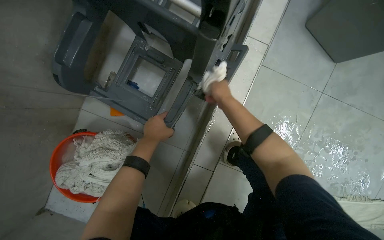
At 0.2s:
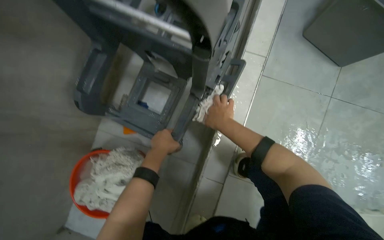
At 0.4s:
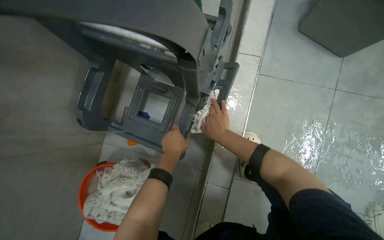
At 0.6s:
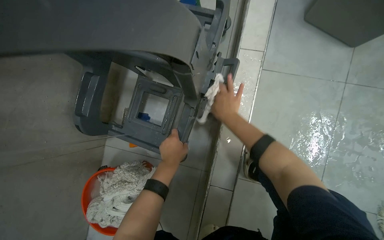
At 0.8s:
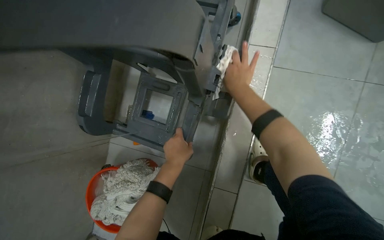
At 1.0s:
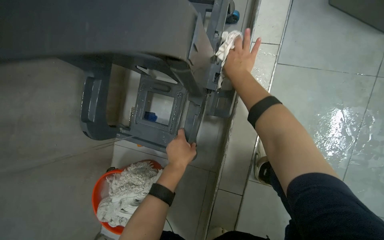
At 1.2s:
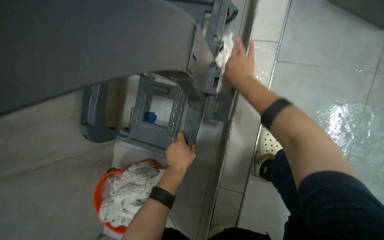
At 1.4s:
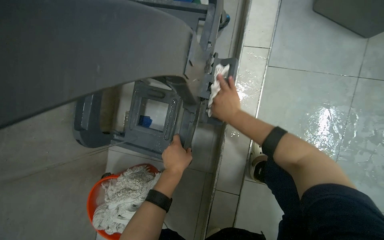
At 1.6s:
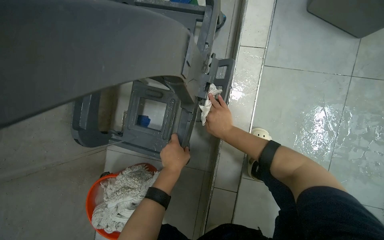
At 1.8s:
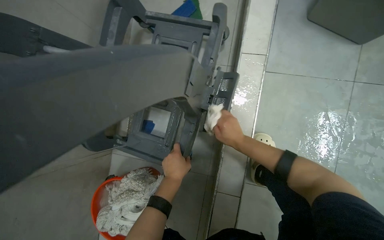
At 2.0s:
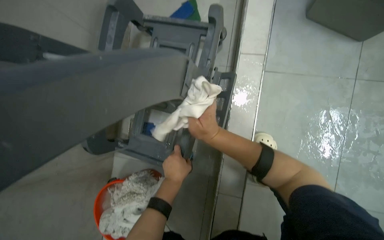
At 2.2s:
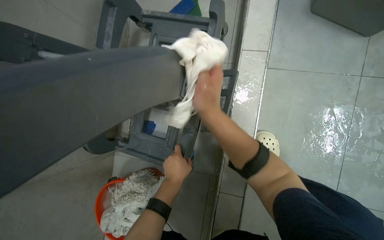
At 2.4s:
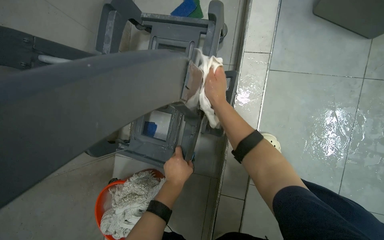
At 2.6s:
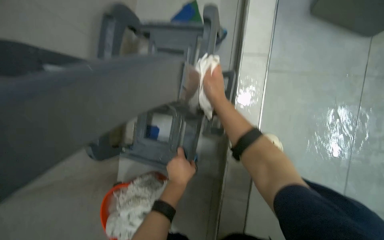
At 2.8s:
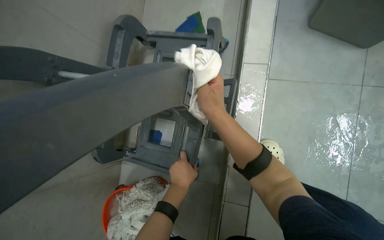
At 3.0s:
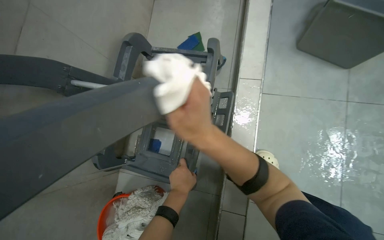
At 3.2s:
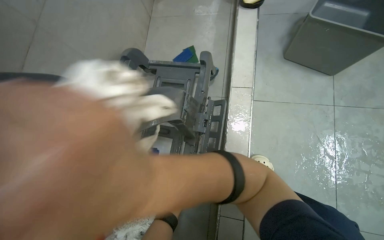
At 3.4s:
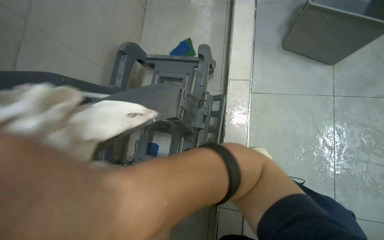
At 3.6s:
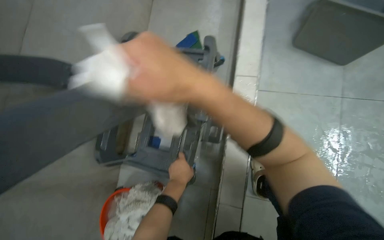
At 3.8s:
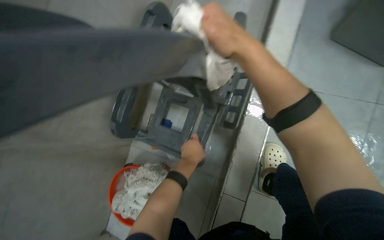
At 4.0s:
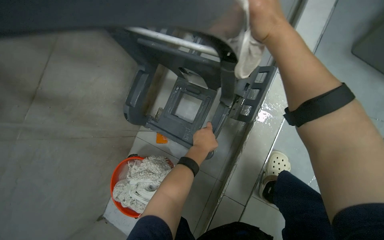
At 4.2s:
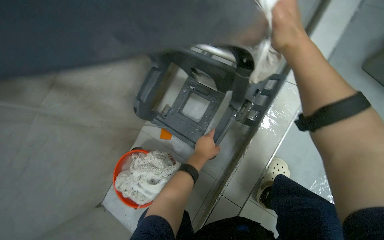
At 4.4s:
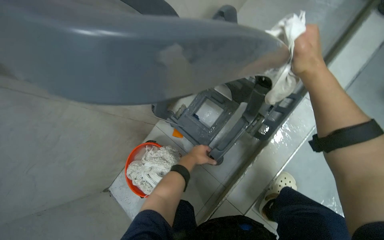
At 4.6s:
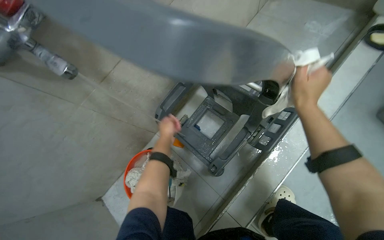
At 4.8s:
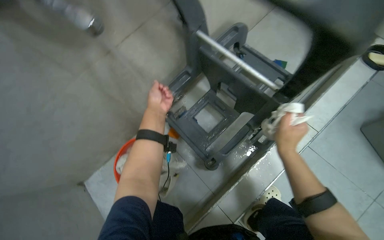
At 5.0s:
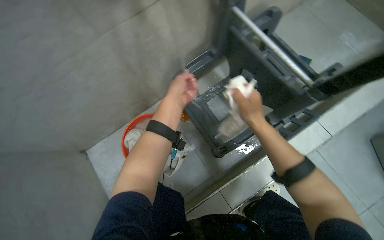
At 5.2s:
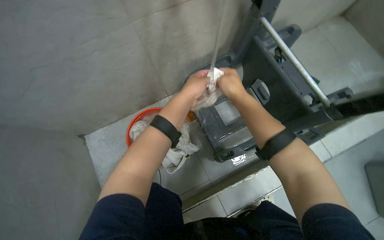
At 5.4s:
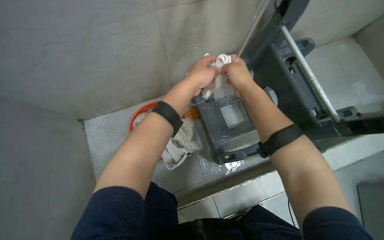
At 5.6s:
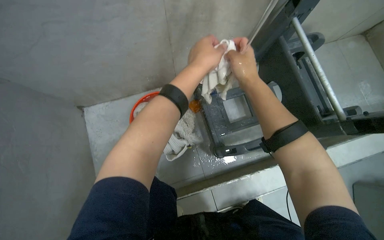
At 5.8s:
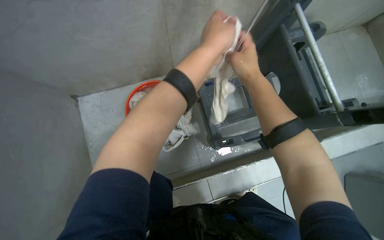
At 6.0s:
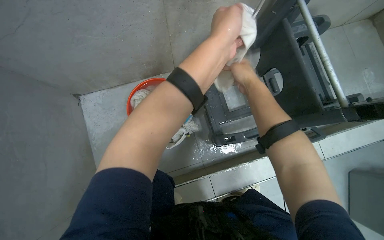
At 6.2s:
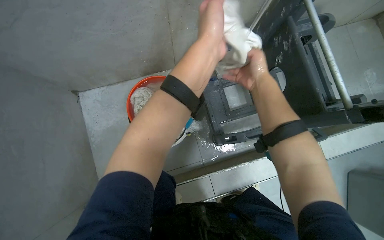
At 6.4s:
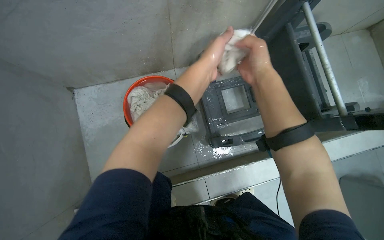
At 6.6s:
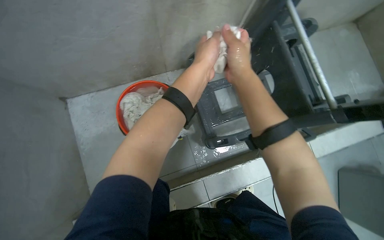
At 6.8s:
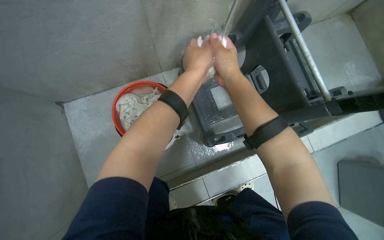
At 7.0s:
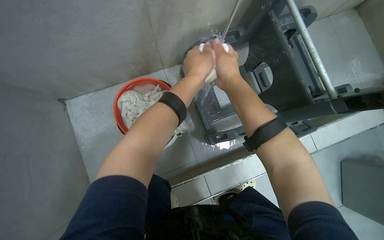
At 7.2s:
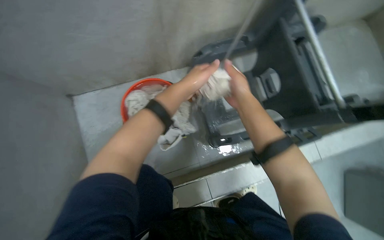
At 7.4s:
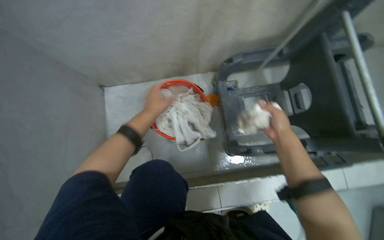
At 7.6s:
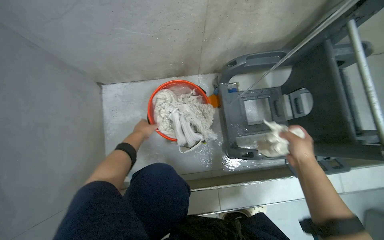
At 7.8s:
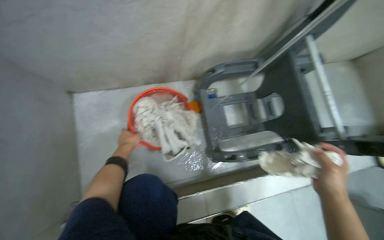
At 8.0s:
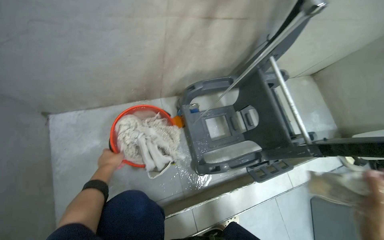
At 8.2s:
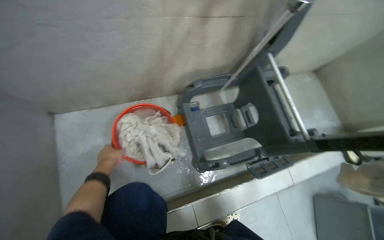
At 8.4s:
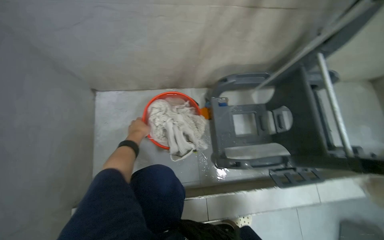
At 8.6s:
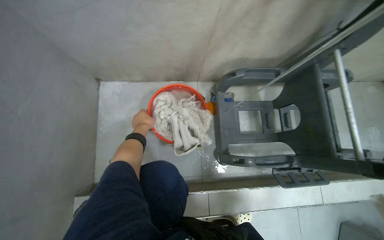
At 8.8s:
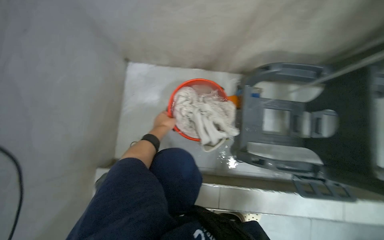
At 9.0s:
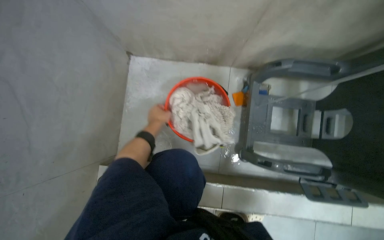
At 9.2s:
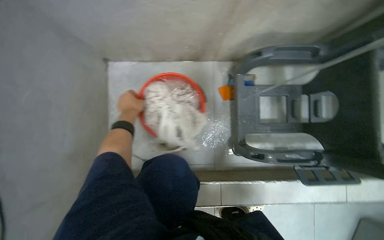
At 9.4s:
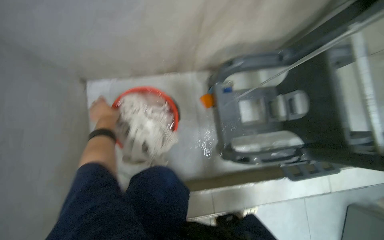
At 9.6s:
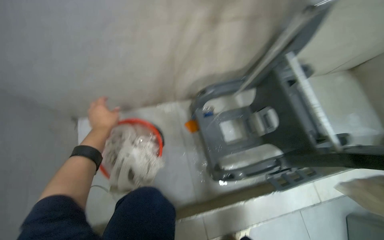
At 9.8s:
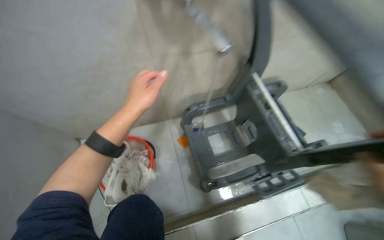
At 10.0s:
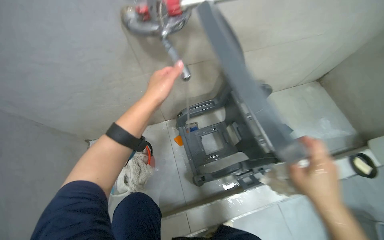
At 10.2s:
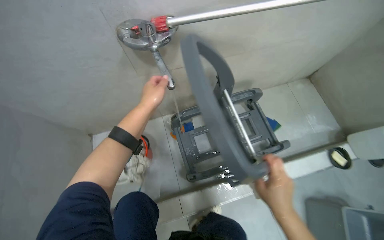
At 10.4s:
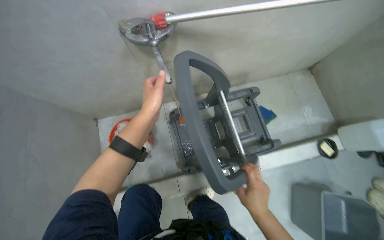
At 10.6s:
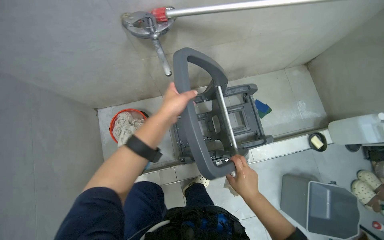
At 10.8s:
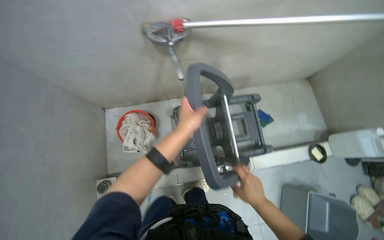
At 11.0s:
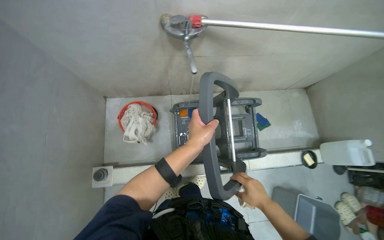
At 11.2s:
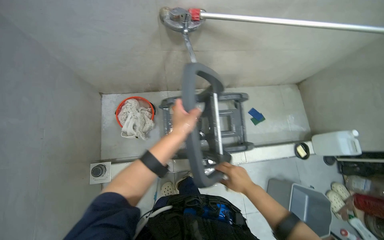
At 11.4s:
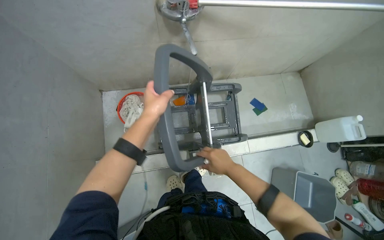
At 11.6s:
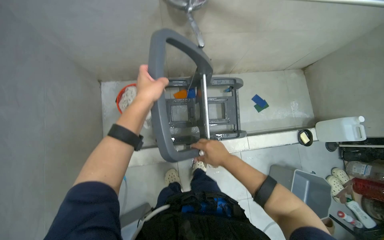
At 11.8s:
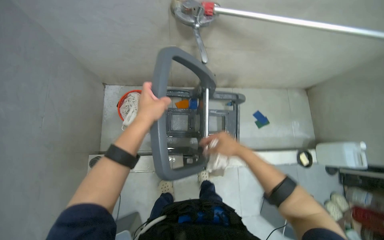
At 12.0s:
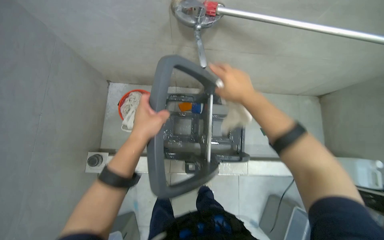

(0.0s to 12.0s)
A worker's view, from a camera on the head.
Job: preparing cleaning supplies.
The whole recording: Cleaning the cleaning cart. The worker uses a cloth and water to scrub and wipe down the cleaning cart.
1.6s - 3.0s: The right hand swings nearer and farther, approximately 20 cm each way, with 2 reversals.
3.0s - 4.4s: Everything in view rotates approximately 25 degrees clockwise.
4.4s - 6.0s: Everything in view rotates roughly 35 degrees clockwise.
6.0s - 7.6s: The right hand heads down the picture and to the right, covering about 15 cm, while the left hand shifts about 40 cm to the left, farther from the camera and down the picture.
9.0s - 10.4s: The camera is carried about 50 cm.
10.4s - 12.0s: The left hand travels down the picture and nearer to the camera by roughly 20 cm, and travels to the right and back again, about 5 cm each way. Meanwhile the right hand heads up the picture and nearer to the camera, covering some 35 cm.

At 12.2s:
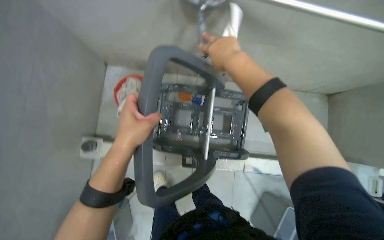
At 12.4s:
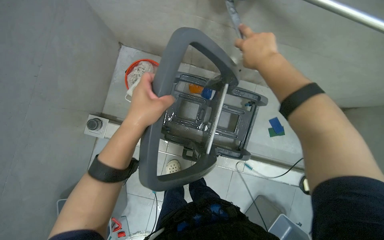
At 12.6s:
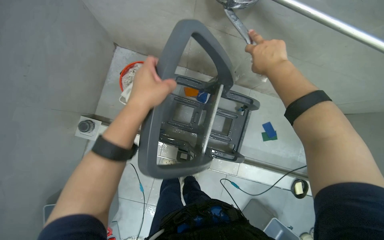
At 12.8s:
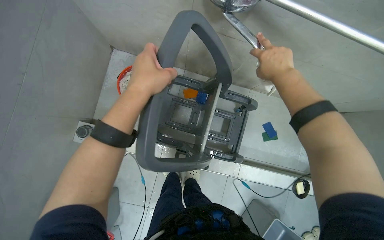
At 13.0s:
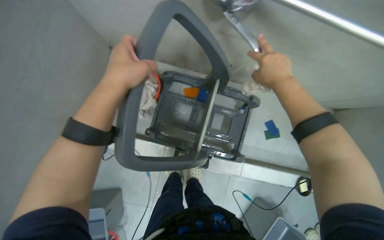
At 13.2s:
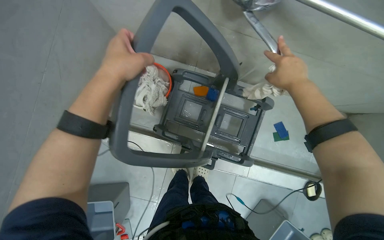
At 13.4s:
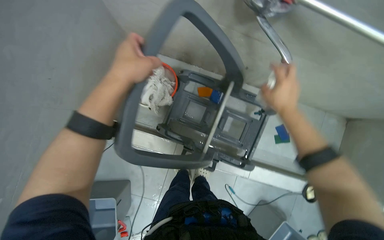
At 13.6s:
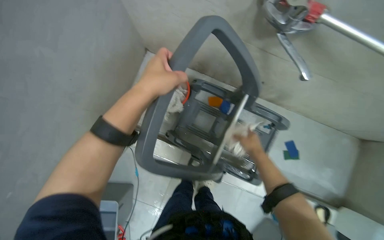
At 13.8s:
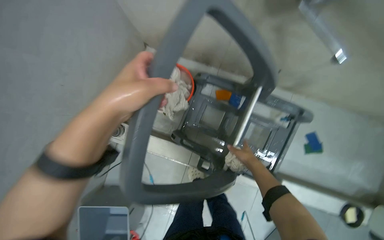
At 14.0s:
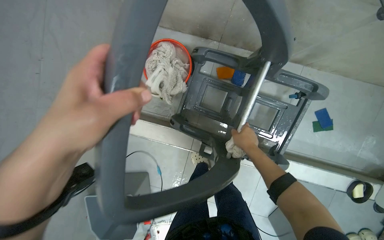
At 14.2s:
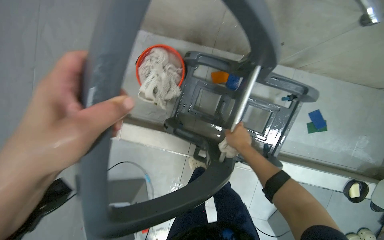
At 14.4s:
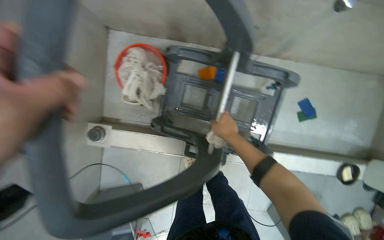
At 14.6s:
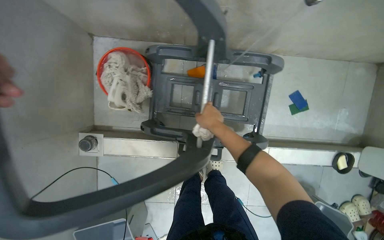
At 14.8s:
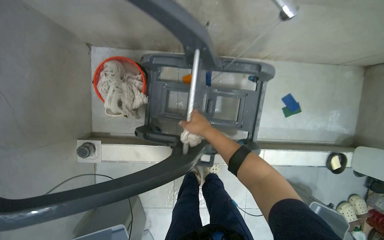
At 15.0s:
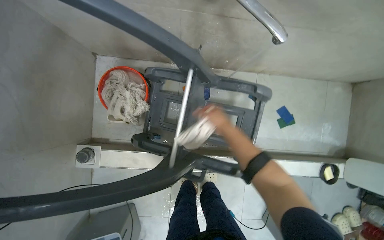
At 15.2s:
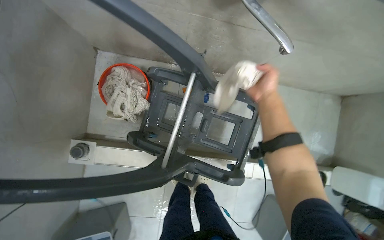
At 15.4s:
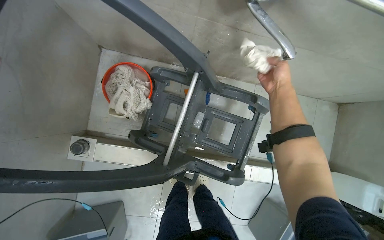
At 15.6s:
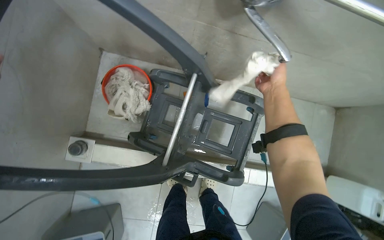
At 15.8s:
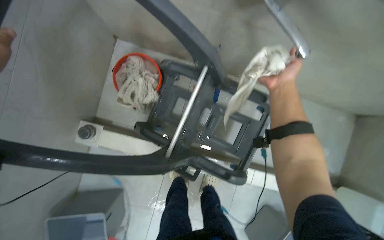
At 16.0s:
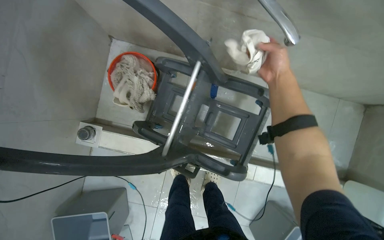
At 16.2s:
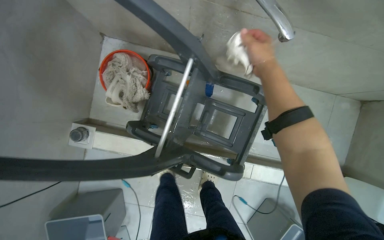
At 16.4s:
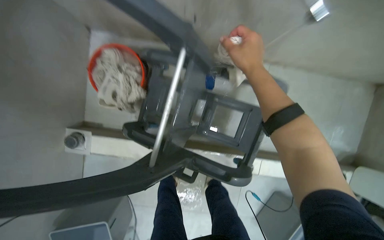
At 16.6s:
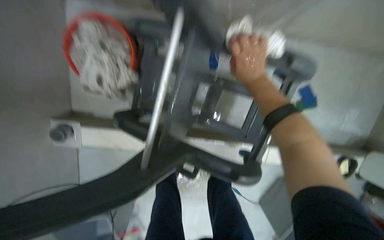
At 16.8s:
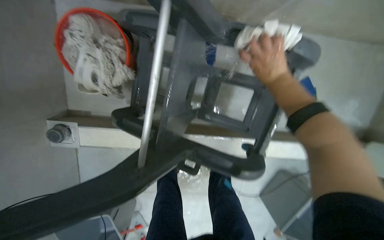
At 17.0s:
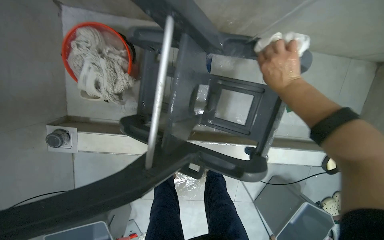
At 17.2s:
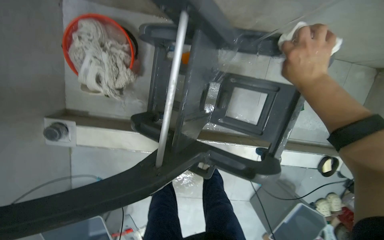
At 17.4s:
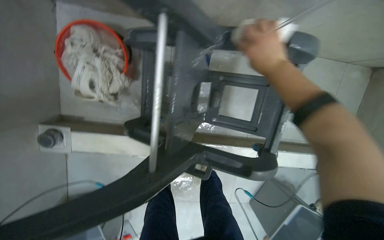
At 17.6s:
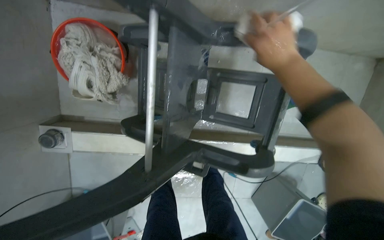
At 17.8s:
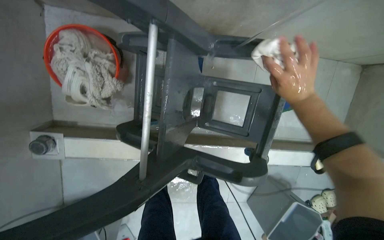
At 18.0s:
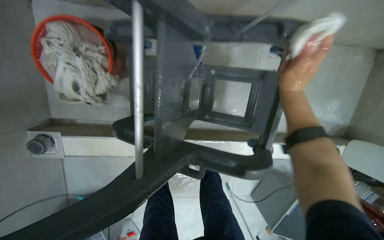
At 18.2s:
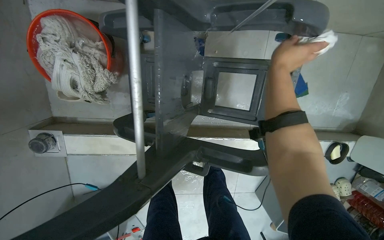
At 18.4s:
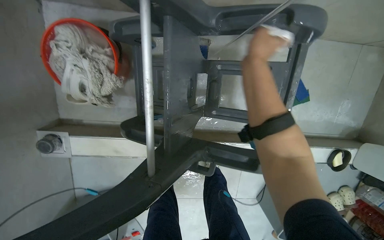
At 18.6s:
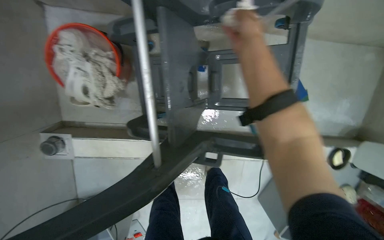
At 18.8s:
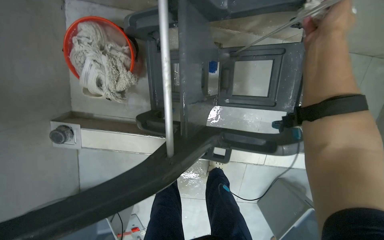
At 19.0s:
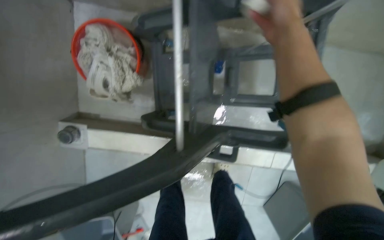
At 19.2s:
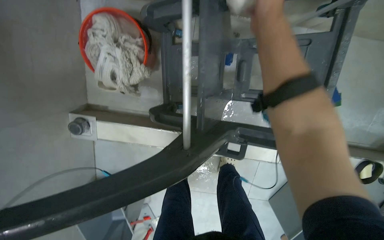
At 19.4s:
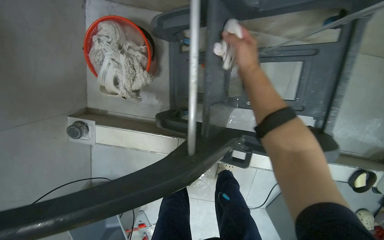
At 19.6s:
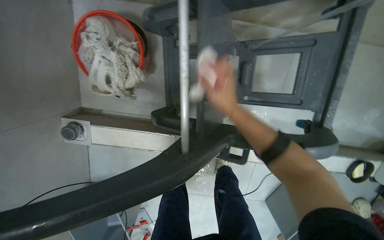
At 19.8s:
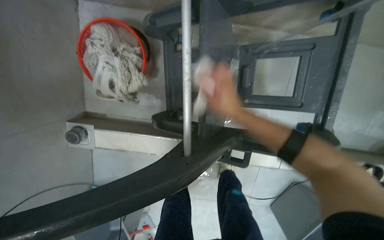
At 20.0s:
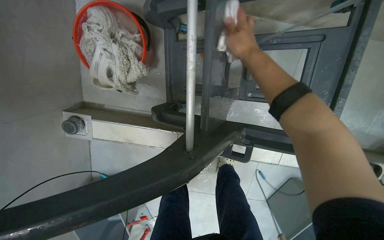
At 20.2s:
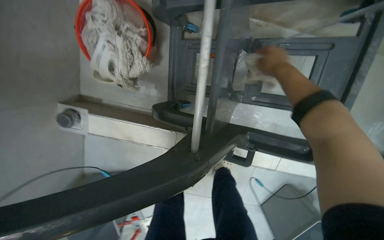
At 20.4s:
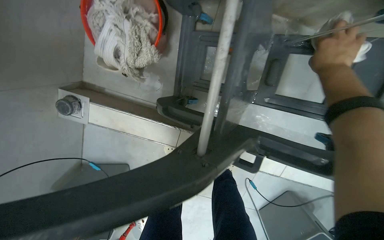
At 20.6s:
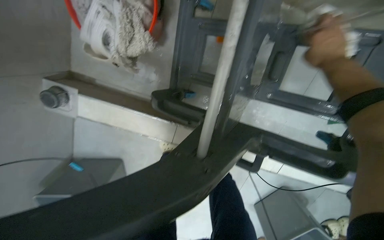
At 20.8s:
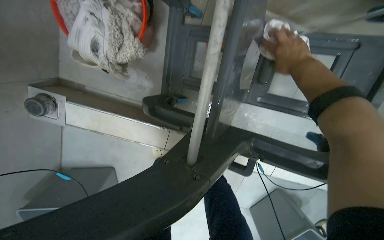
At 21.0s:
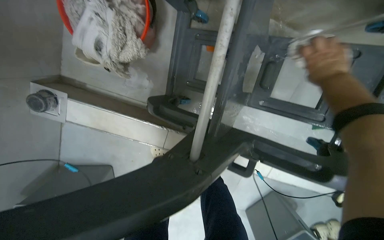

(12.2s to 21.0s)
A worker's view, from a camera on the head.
Job: preparing cleaning supplies.
The whole recording: Cleaning the cleaning cart. The worker uses a cloth and water to scrub and wipe down the cleaning cart.
12.2s - 13.6s: The right hand shifts about 25 cm down the picture and farther from the camera. Meanwhile the left hand heads up the picture, covering roughly 10 cm.
13.6s - 15.2s: The right hand is displaced up the picture by some 10 cm.
15.2s - 16.6s: The view tilts approximately 15 degrees downward. The right hand shifts roughly 30 cm farther from the camera.
16.6s - 18.0s: The right hand goes roughly 15 cm to the right.
18.0s - 19.6s: The right hand moves to the left, about 30 cm, and goes nearer to the camera and returns, approximately 20 cm each way.
19.6s - 21.0s: The right hand moves to the right and up the picture, roughly 20 cm.
